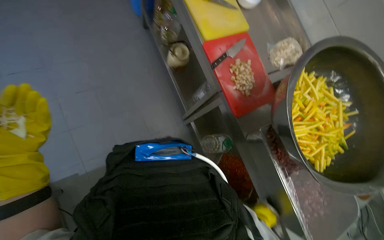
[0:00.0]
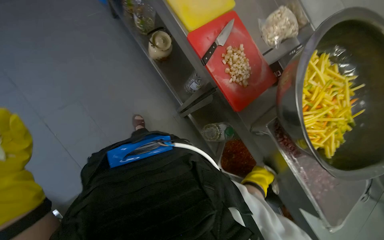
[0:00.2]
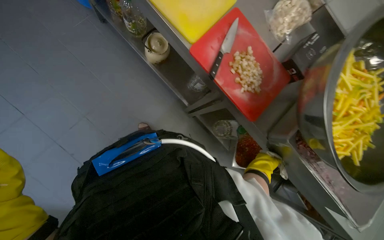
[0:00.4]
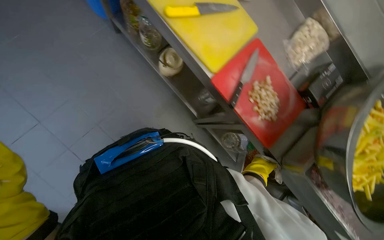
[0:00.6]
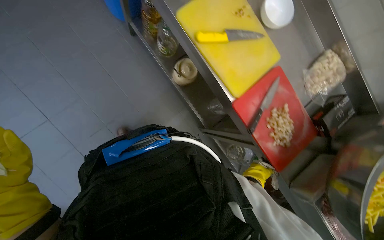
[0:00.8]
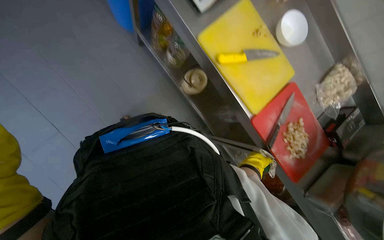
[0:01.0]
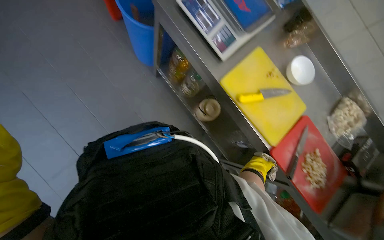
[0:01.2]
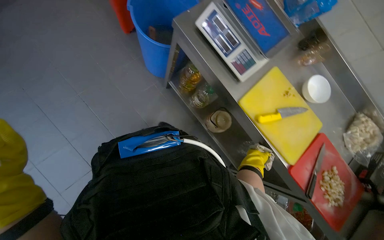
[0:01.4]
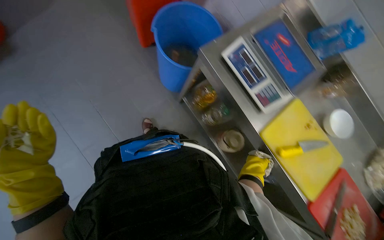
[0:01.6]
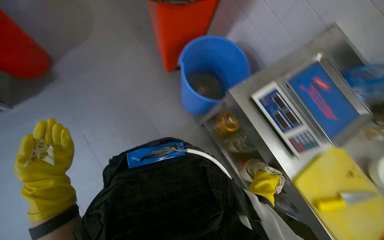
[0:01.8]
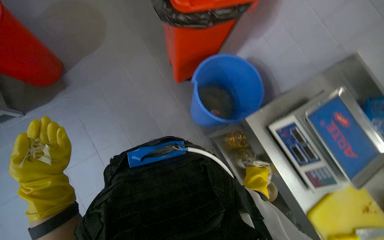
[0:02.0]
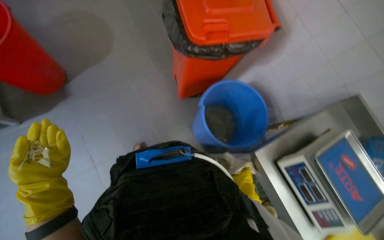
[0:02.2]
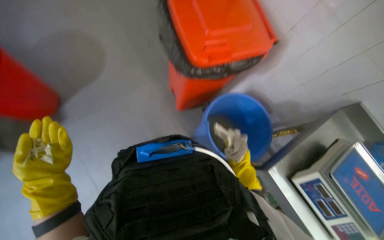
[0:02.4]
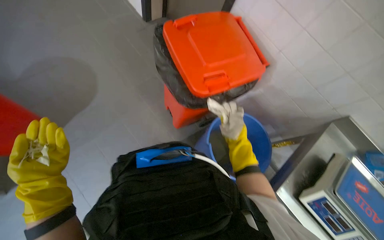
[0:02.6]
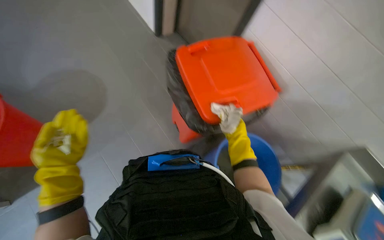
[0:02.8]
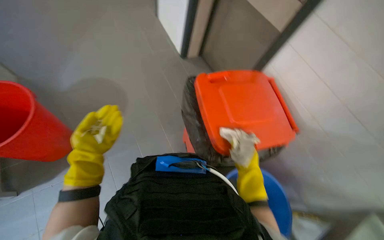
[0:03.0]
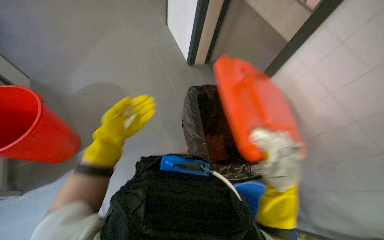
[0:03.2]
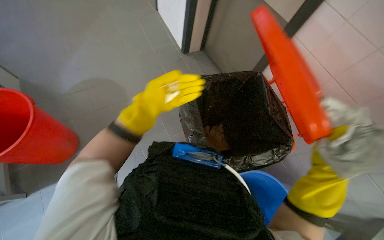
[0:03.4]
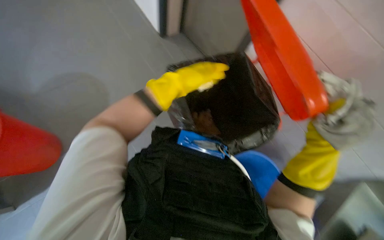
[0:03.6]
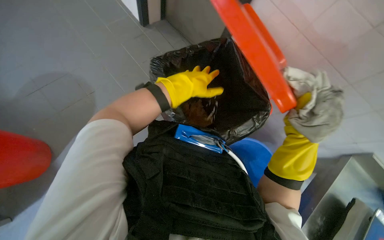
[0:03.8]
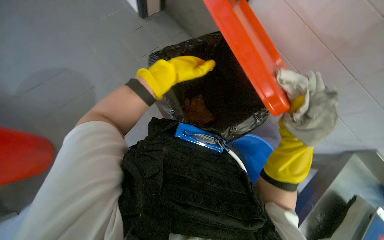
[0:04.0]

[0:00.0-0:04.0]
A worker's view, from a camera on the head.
Job: wiping surfaces.
The whole recording: Cleaning kitchen counter. The worker wipes the stainless steel counter, gathers food scraps, and discards them.
0:00.0 to 0:01.4: The wearer moves about 90 cm.
0:01.4 to 0:02.6: The camera is carried approximately 80 cm.
0:02.6 to 0:04.0: The right hand travels nearer to the camera by approximately 25 cm. The left hand goes approximately 50 cm up the picture and to the right.

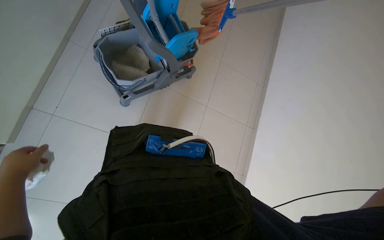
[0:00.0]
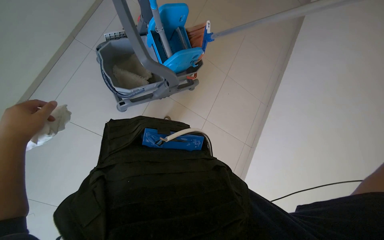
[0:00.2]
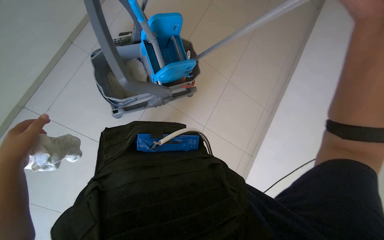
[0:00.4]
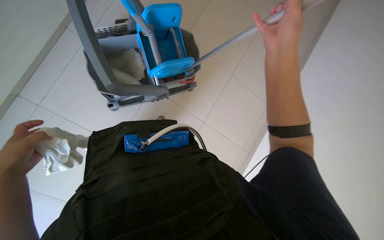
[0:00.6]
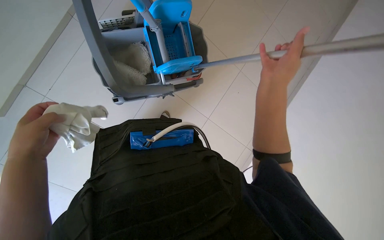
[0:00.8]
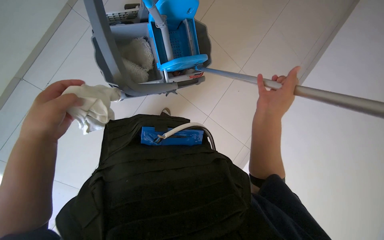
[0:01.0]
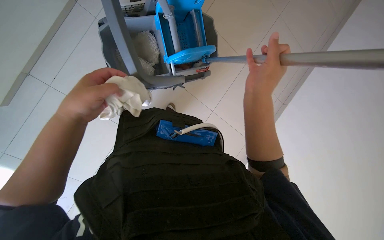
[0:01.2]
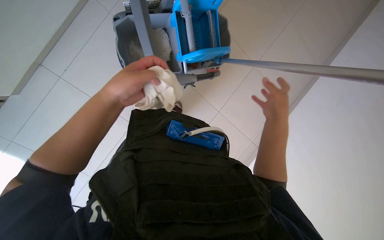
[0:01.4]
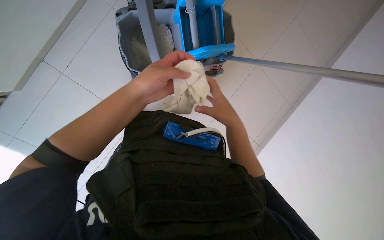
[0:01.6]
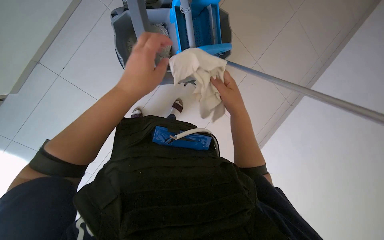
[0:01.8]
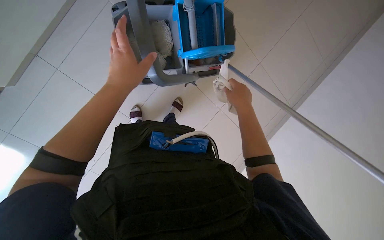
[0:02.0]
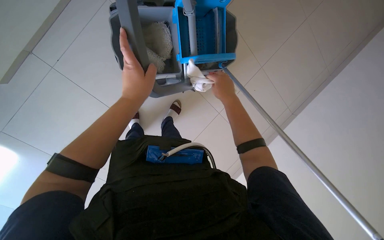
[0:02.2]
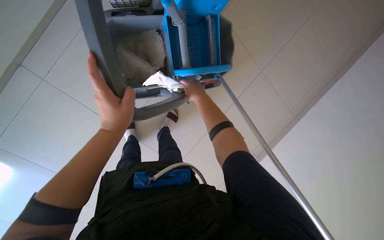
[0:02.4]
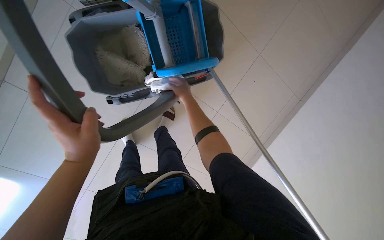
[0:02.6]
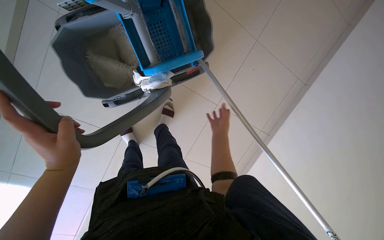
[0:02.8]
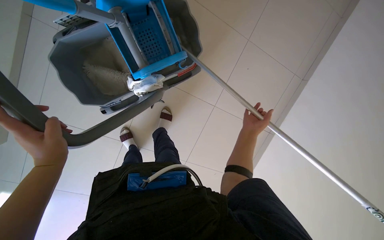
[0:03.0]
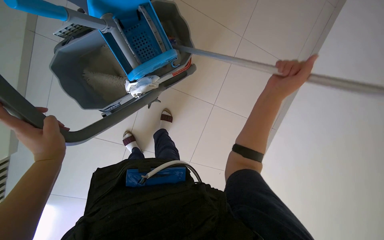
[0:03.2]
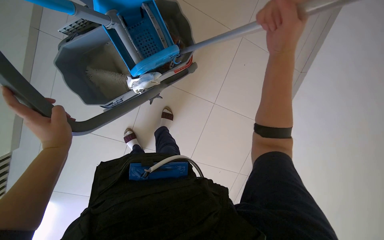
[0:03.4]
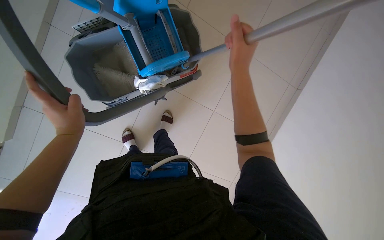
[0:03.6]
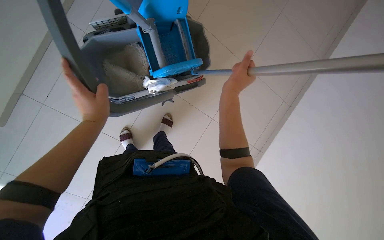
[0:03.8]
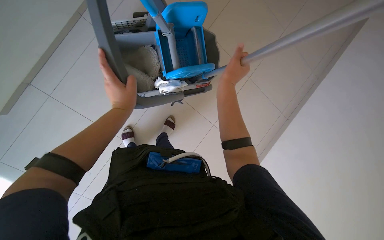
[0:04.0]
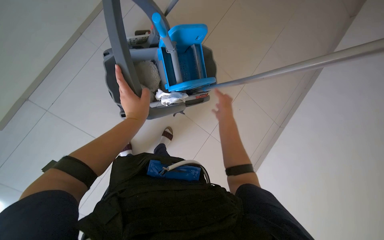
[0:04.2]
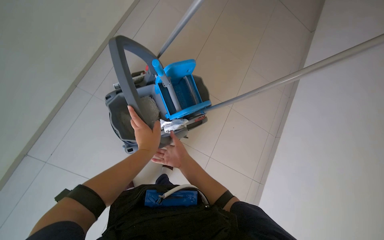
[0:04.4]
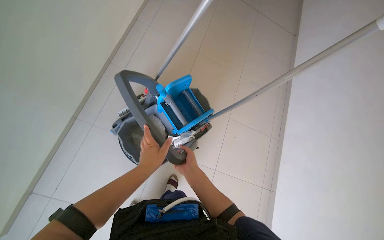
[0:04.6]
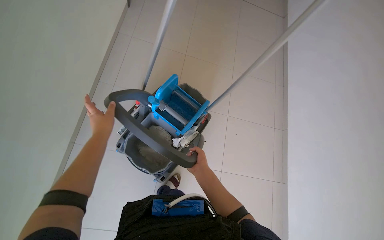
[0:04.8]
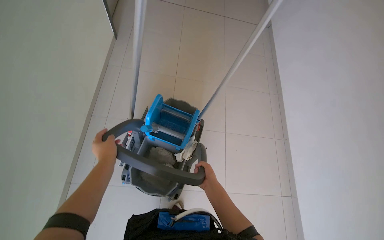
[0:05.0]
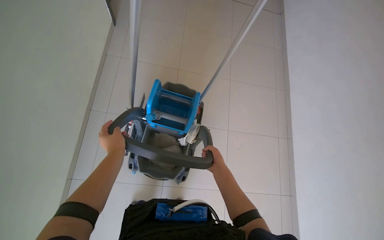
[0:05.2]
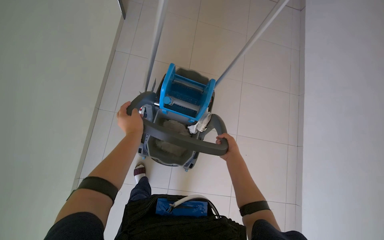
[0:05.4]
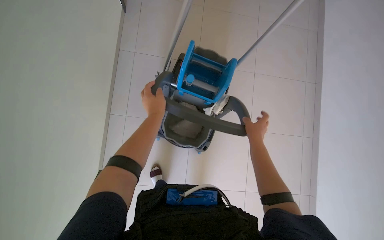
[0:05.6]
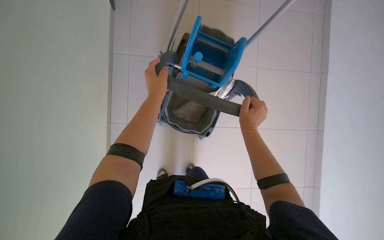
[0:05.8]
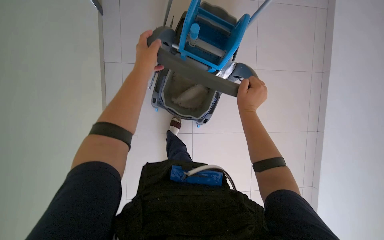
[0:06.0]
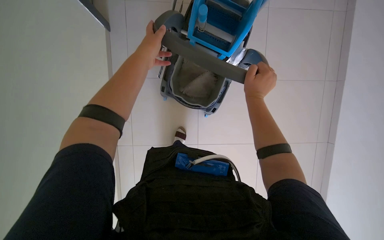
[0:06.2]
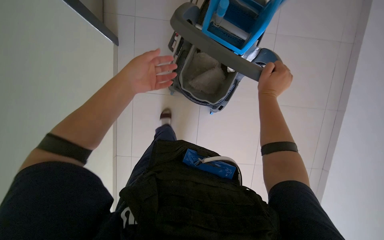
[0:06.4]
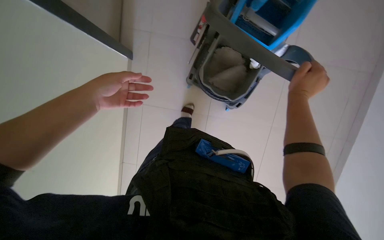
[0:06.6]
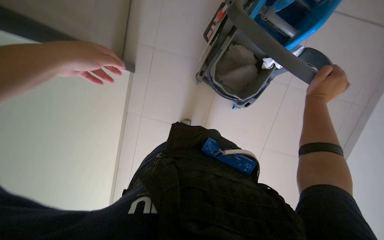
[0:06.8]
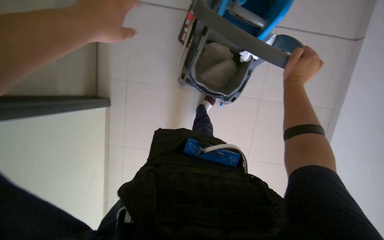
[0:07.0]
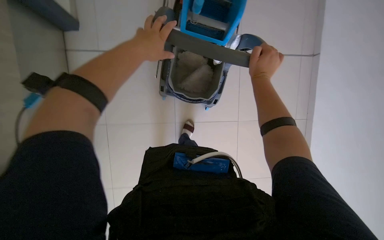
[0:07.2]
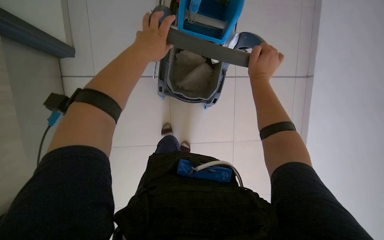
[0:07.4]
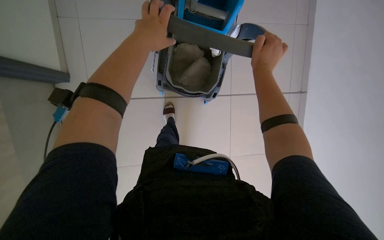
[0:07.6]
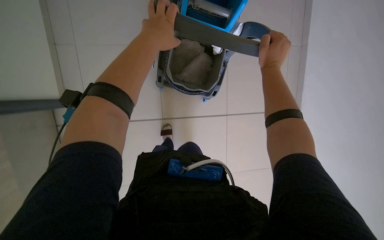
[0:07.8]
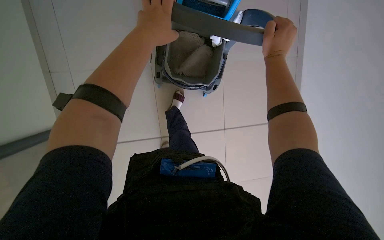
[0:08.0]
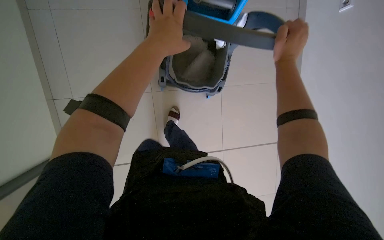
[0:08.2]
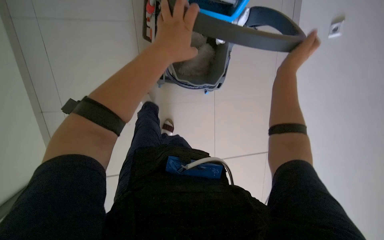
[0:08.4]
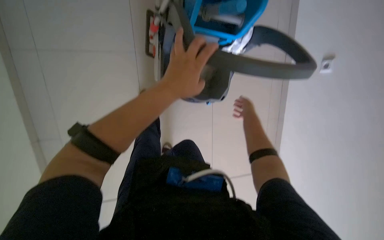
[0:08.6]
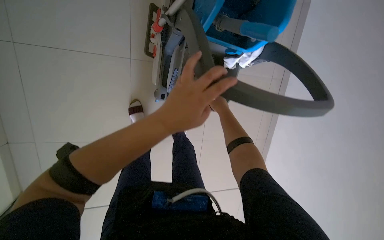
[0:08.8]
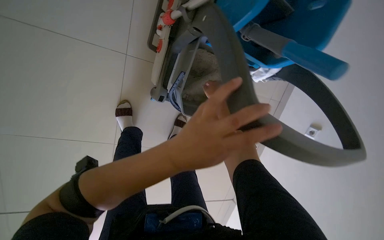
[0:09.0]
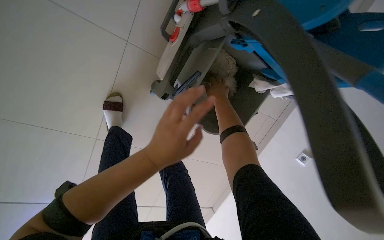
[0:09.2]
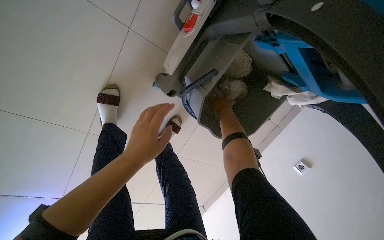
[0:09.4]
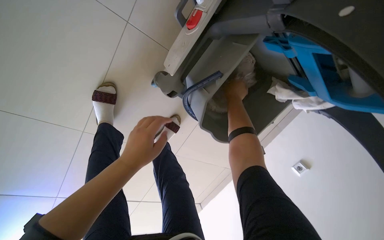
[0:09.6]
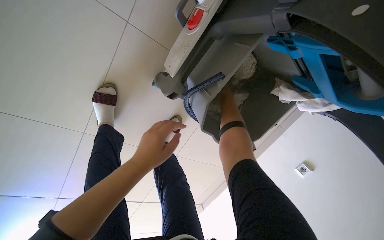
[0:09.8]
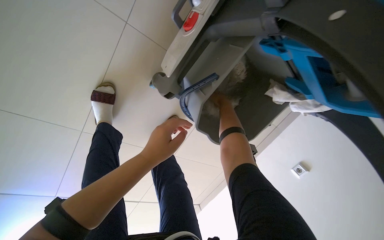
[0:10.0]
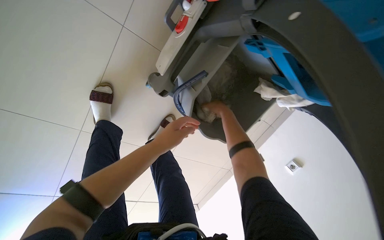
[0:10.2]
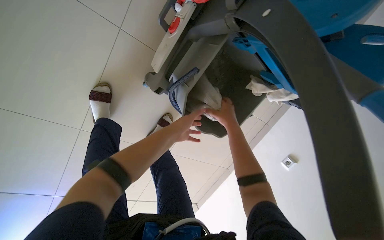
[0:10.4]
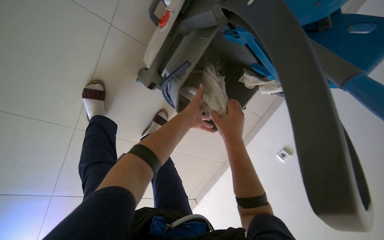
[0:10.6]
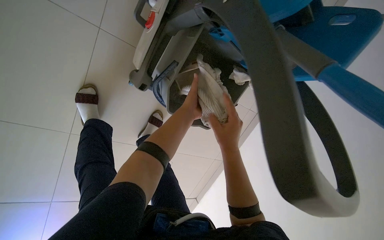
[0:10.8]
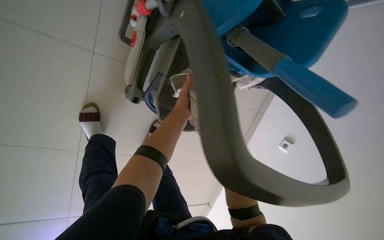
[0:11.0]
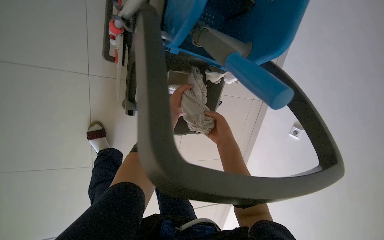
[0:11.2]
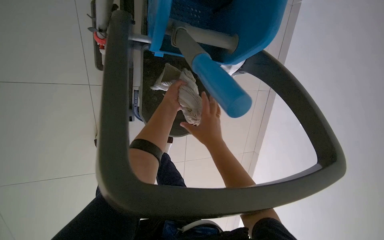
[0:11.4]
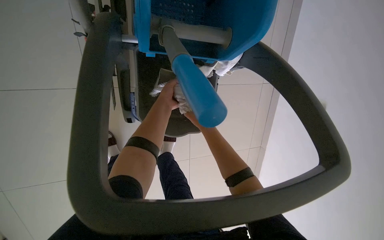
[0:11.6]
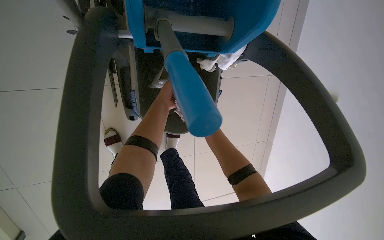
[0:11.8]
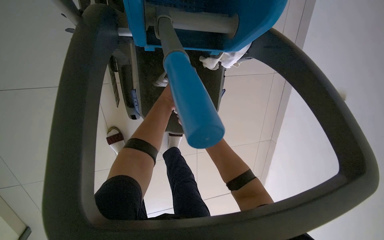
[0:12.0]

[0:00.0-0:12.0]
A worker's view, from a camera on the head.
Job: preparing cleaning supplies.
The whole recording: Wringing mop head. The worker wrings the mop head using a mop bucket.
0:00.0 to 0:01.6: The left hand shifts some 20 cm to the right.
0:01.6 to 0:03.0: The right hand is displaced farther from the camera and to the right by about 35 cm.
0:03.0 to 0:04.4: The view tips upward by roughly 25 degrees. The right hand travels to the left by some 30 cm.
0:04.4 to 0:06.0: The view tilts roughly 35 degrees downward. The scene turns roughly 40 degrees counterclockwise in the picture.
0:10.4 to 0:12.0: The camera is aimed about 15 degrees further to the left. Everything in view rotates some 30 degrees counterclockwise. The left hand is displaced up the picture by roughly 15 cm.

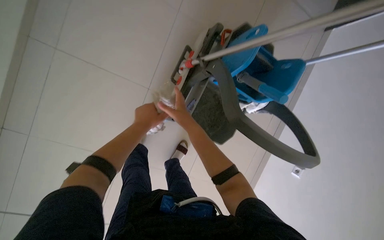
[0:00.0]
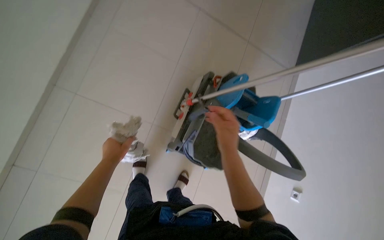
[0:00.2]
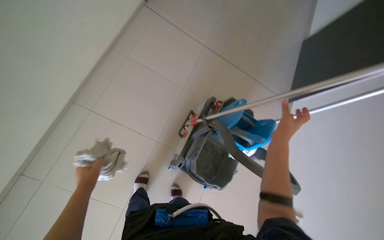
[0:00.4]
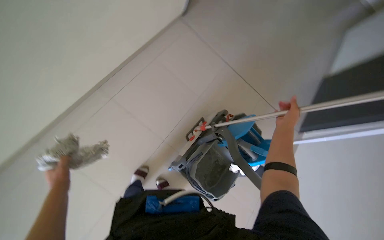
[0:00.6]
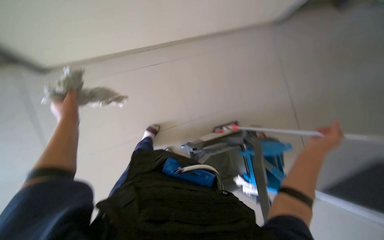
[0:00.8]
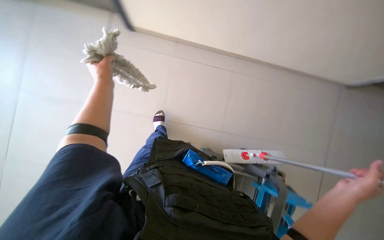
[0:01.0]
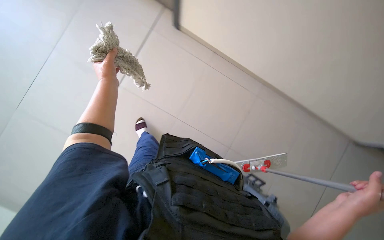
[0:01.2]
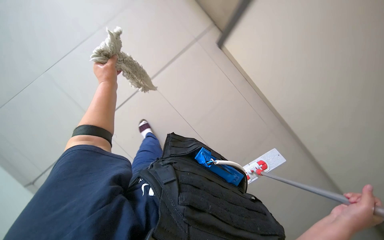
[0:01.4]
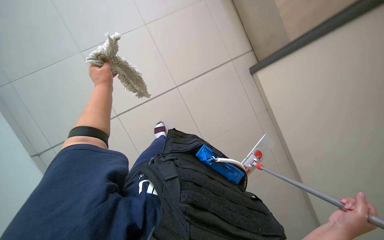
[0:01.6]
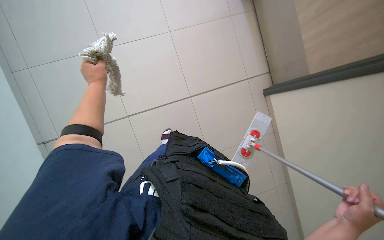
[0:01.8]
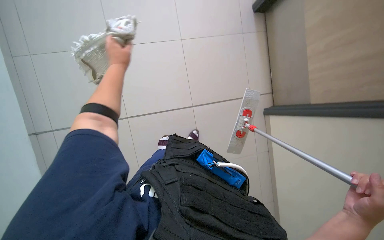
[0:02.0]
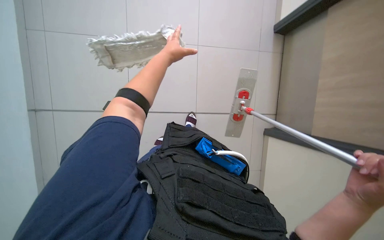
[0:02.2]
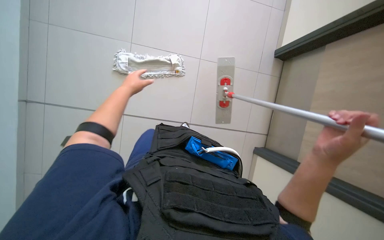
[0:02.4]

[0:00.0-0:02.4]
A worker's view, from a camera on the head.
Job: preparing cleaning supplies.
The whole recording: Wringing mop head. The worker wrings the mop head using a mop bucket.
0:00.0 to 0:01.2: The wearer looks about 70 degrees further to the left. The camera pitches upward, by some 25 degrees.
0:01.2 to 0:02.4: The right hand travels up the picture and to the left by about 20 cm, while the left hand travels to the right and down the picture by approximately 15 cm.
